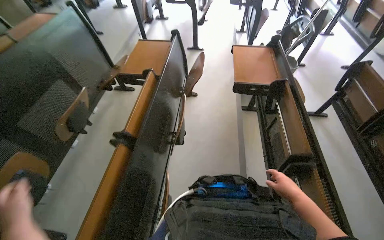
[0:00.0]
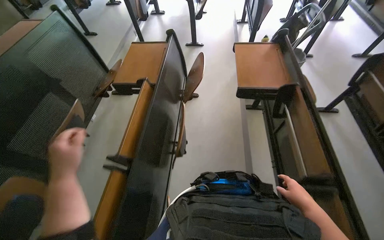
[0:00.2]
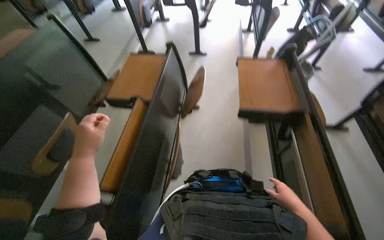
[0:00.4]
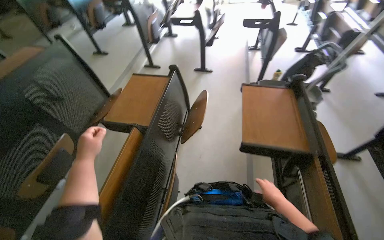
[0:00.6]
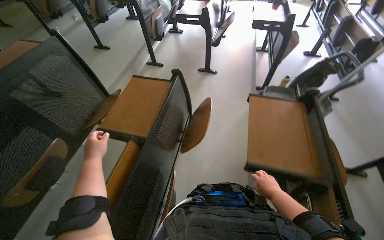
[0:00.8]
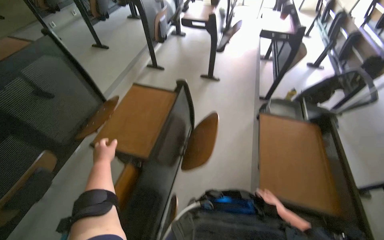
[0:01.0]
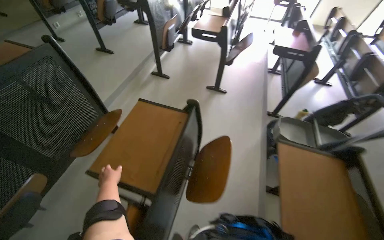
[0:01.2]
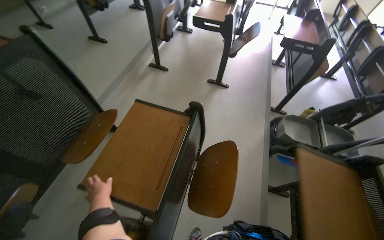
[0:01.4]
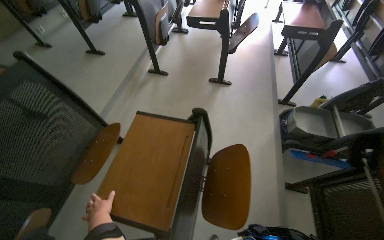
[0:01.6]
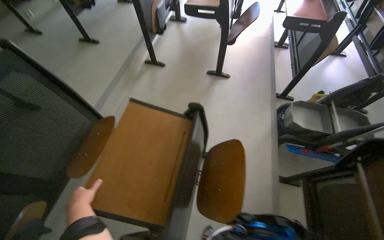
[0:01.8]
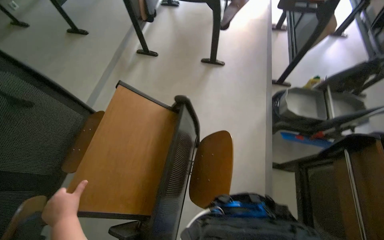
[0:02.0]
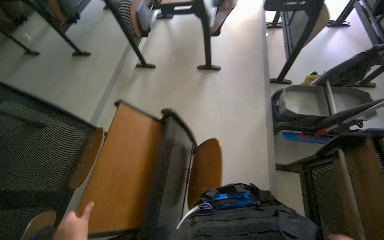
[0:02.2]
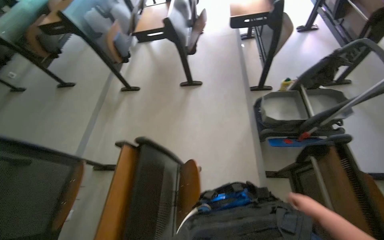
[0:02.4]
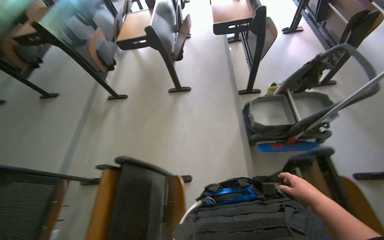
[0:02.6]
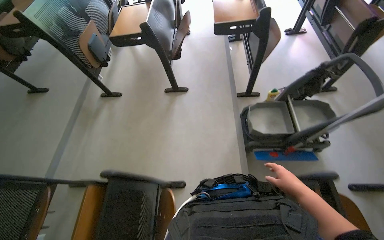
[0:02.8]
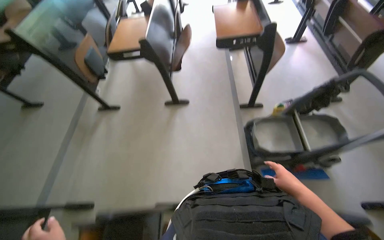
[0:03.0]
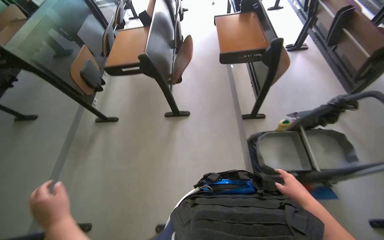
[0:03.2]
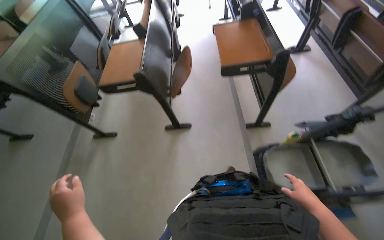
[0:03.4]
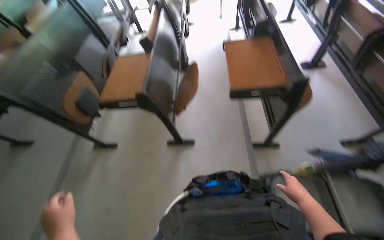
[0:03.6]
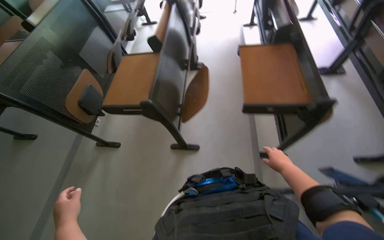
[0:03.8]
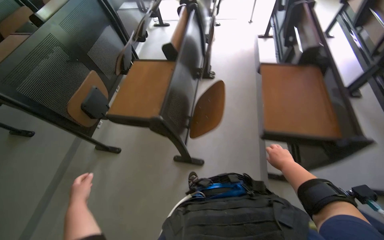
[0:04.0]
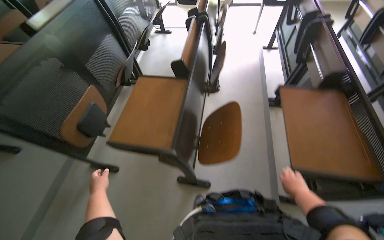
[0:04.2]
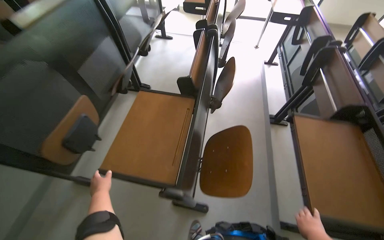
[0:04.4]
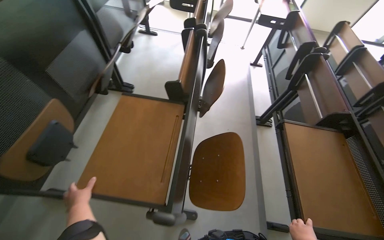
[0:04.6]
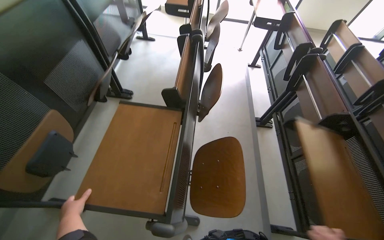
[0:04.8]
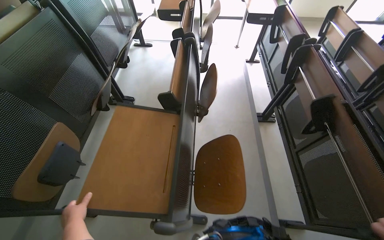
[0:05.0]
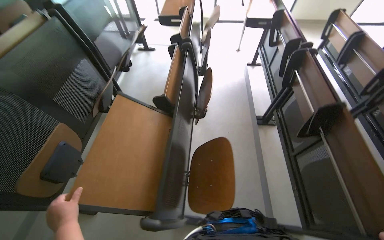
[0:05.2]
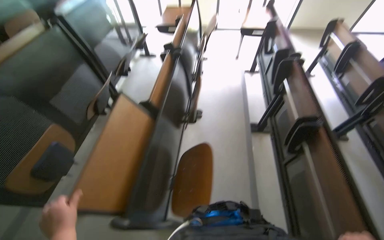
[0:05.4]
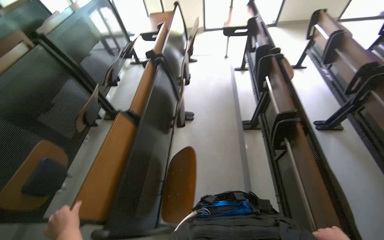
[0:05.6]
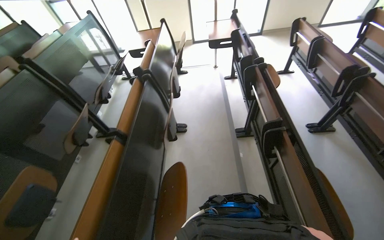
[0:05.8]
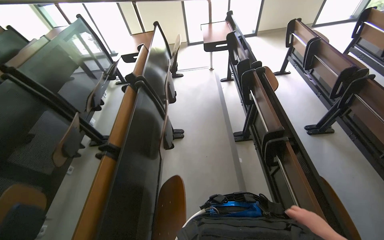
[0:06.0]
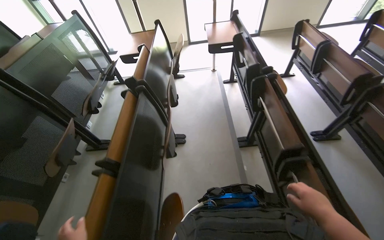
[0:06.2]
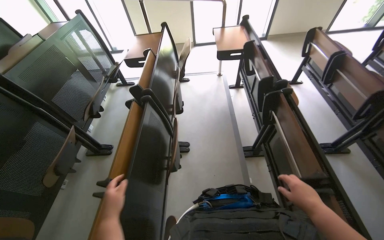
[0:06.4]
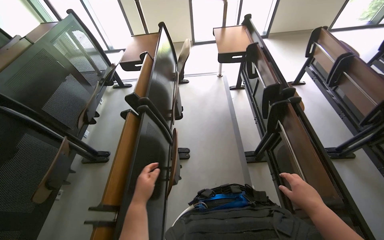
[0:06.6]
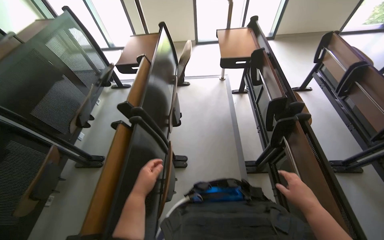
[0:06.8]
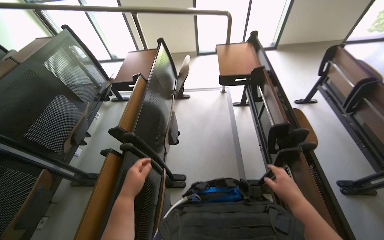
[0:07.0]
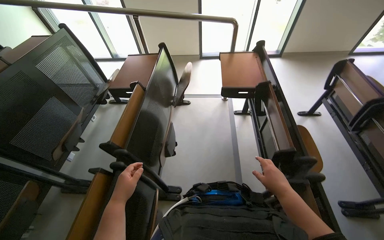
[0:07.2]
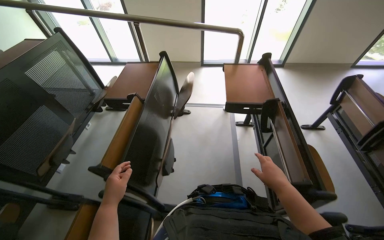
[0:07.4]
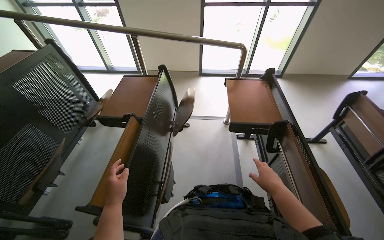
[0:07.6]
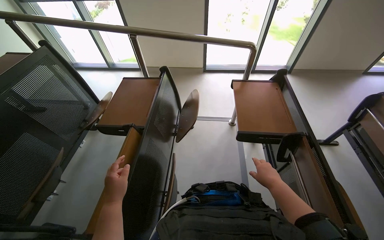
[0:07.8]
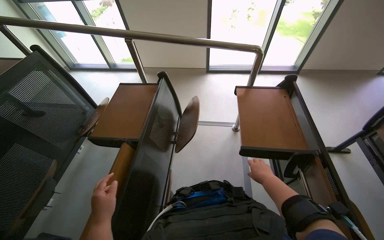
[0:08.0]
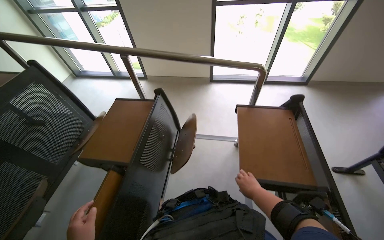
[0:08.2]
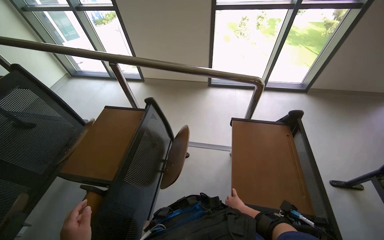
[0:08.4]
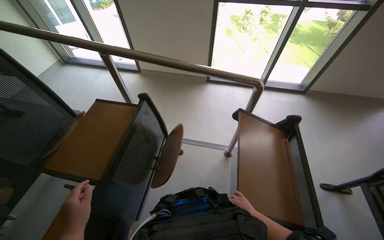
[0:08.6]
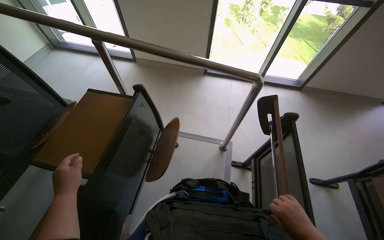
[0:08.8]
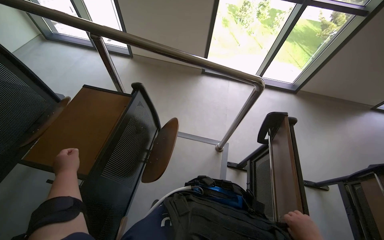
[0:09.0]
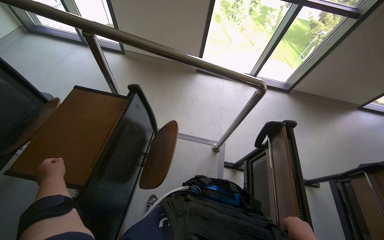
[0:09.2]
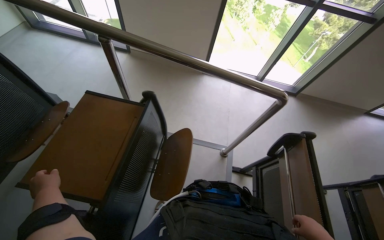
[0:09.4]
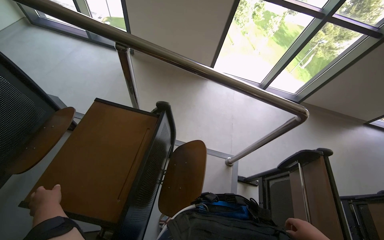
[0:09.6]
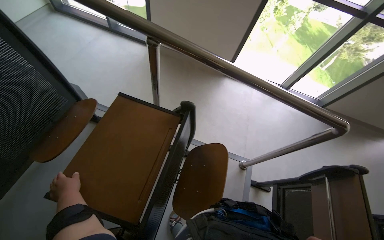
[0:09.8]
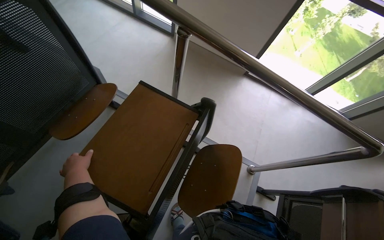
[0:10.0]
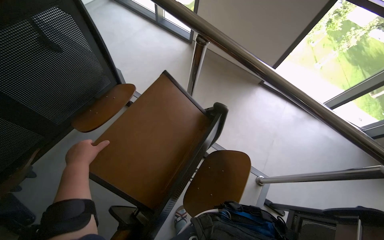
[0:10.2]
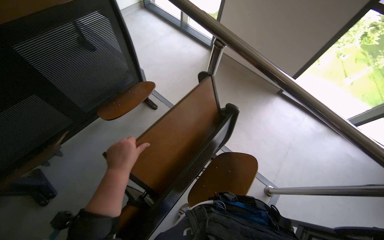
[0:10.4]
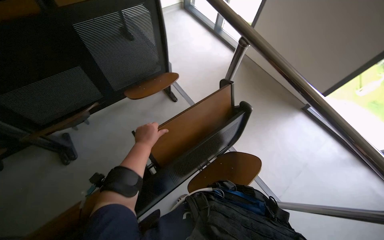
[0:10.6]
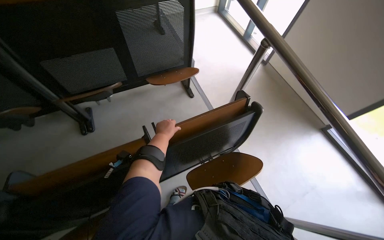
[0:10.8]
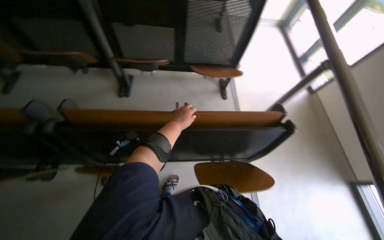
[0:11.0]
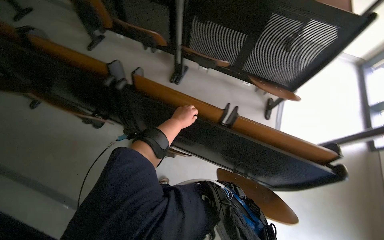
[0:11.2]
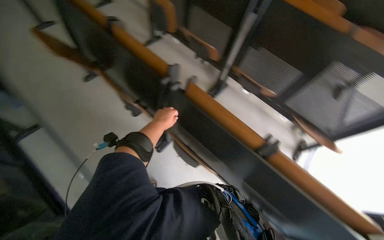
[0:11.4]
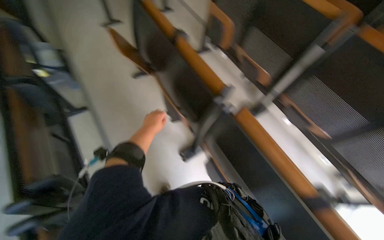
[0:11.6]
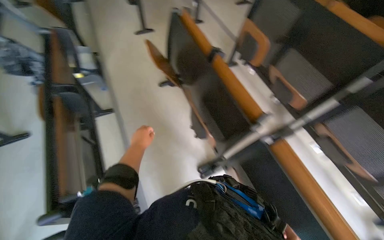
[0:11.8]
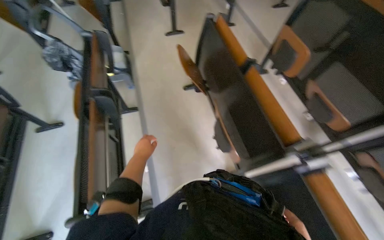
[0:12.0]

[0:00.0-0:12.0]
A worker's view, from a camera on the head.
Job: organizing items.
The whole recording: Organizing classroom desks. The worker adjusts and tidies the desks in the classroom, picking up a pen and placing it in the cart.
0:00.0 to 0:01.6: The camera is carried approximately 1 m.
0:01.6 to 0:03.0: The head travels some 60 cm.
0:03.0 to 0:04.4: The wearer moves some 1 m.
0:04.4 to 0:06.0: The camera travels approximately 50 cm.
0:06.0 to 0:07.6: The camera travels some 1 m.
0:07.6 to 0:09.0: The head travels some 60 cm.
0:09.0 to 0:10.4: The wearer looks about 30 degrees further to the left.
0:10.4 to 0:12.0: The camera travels some 70 cm. The wearer looks some 125 degrees further to the left.

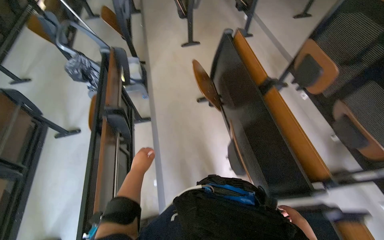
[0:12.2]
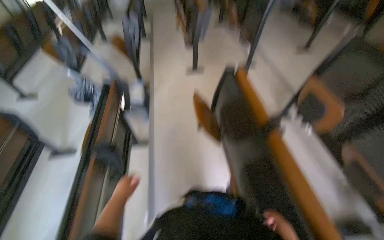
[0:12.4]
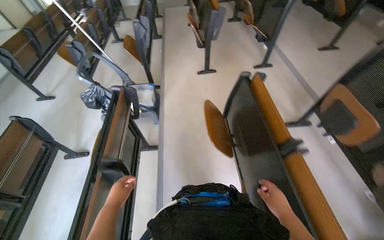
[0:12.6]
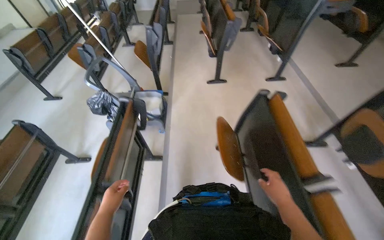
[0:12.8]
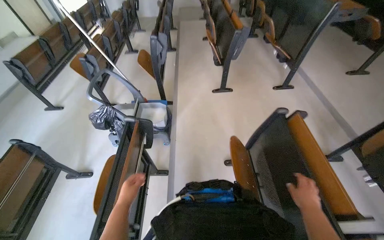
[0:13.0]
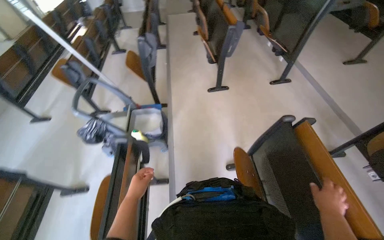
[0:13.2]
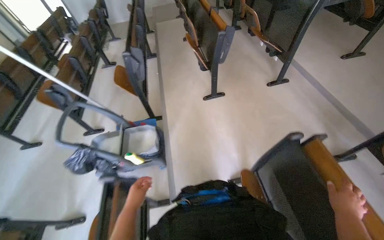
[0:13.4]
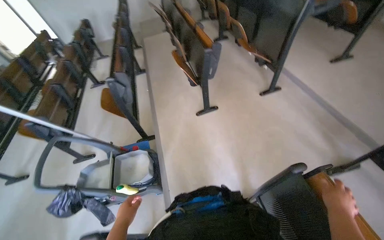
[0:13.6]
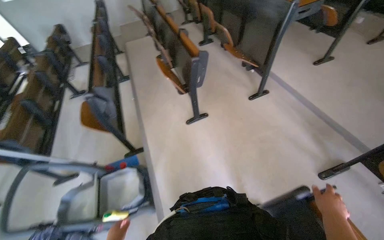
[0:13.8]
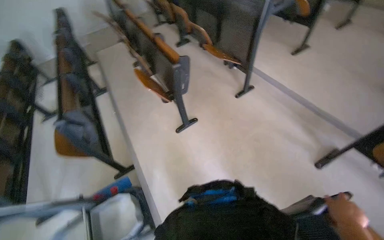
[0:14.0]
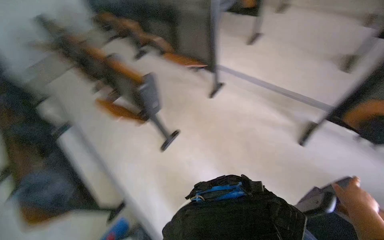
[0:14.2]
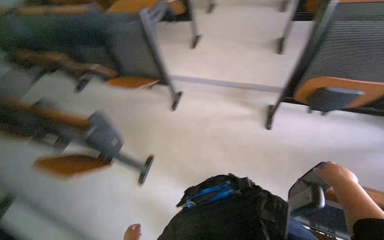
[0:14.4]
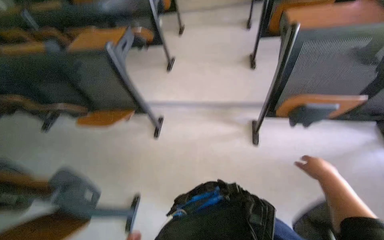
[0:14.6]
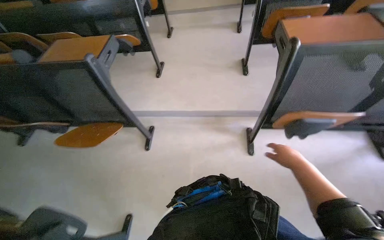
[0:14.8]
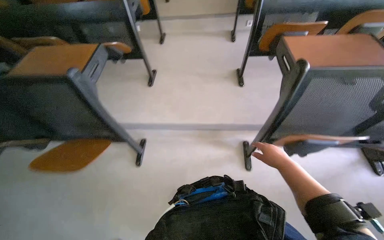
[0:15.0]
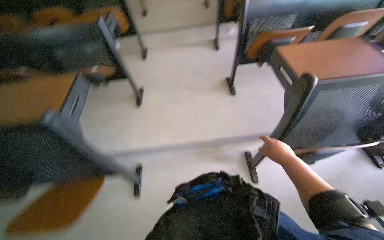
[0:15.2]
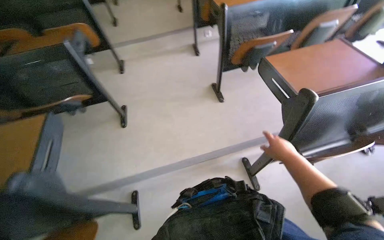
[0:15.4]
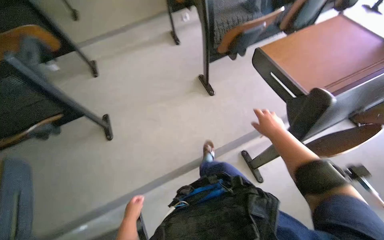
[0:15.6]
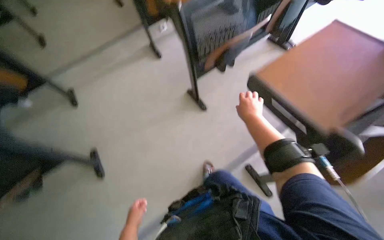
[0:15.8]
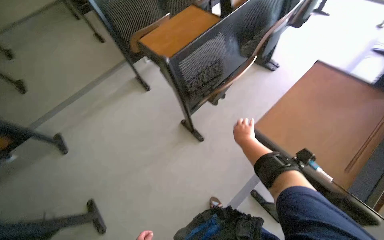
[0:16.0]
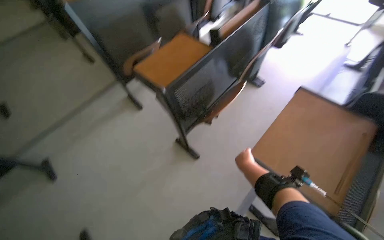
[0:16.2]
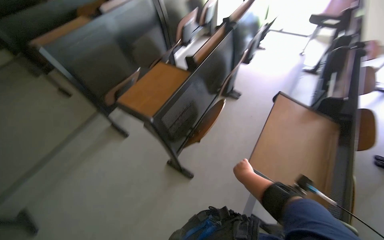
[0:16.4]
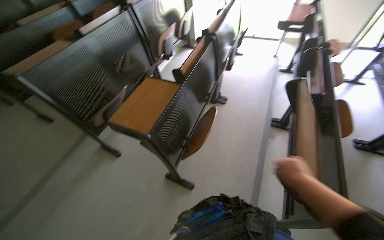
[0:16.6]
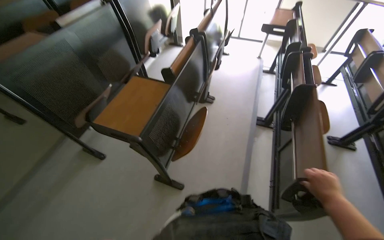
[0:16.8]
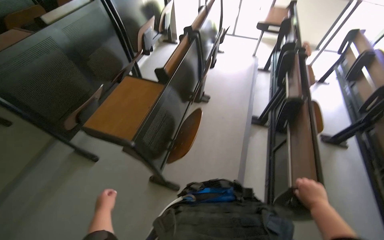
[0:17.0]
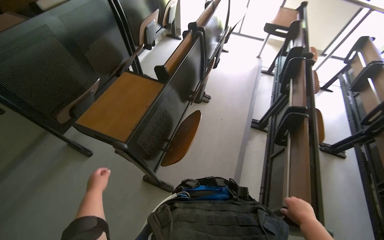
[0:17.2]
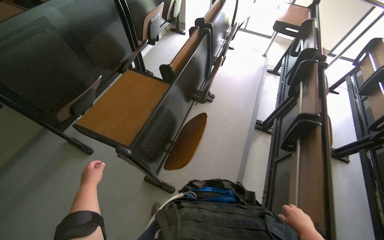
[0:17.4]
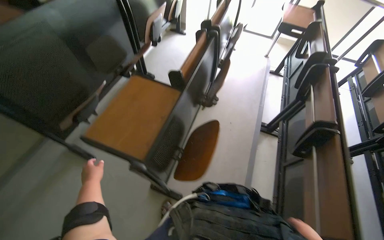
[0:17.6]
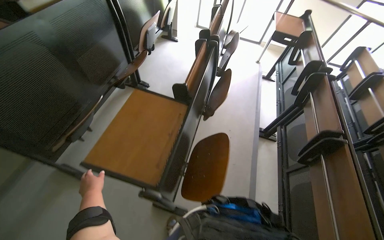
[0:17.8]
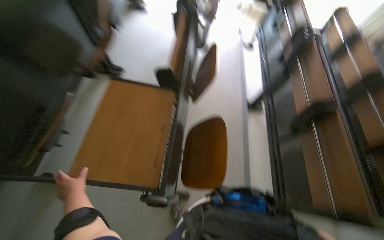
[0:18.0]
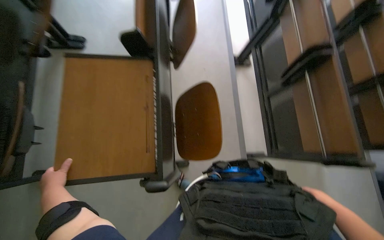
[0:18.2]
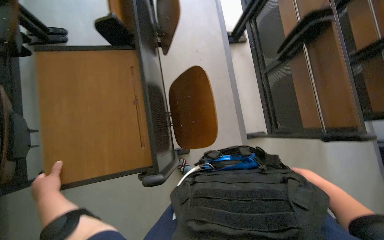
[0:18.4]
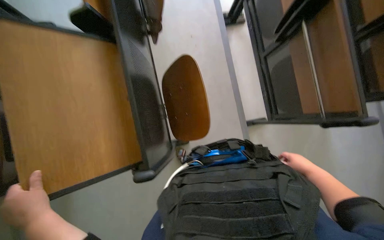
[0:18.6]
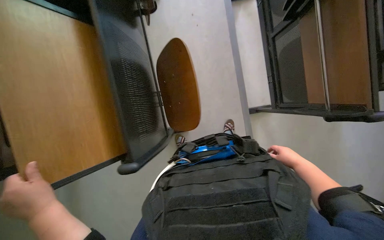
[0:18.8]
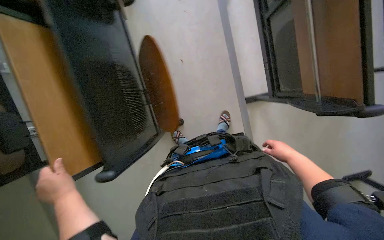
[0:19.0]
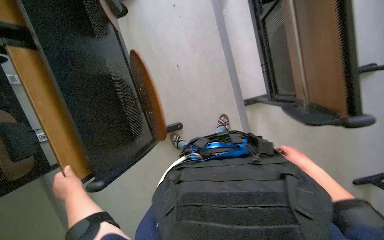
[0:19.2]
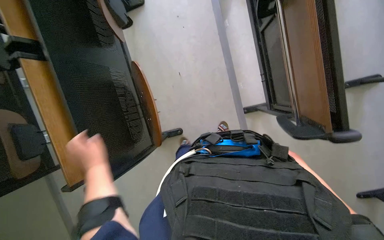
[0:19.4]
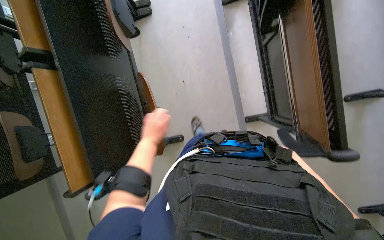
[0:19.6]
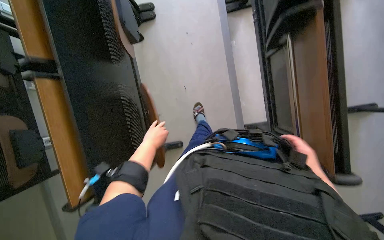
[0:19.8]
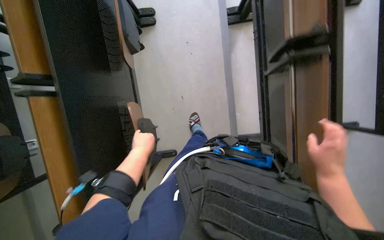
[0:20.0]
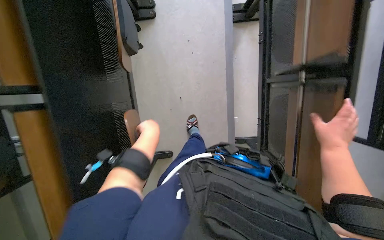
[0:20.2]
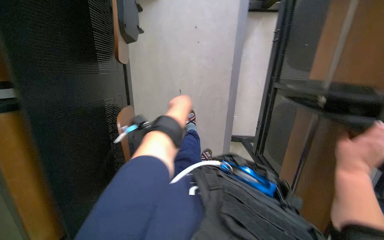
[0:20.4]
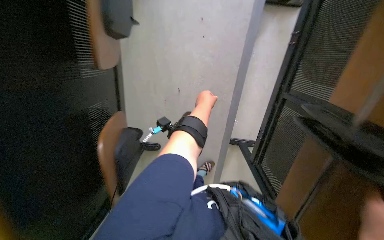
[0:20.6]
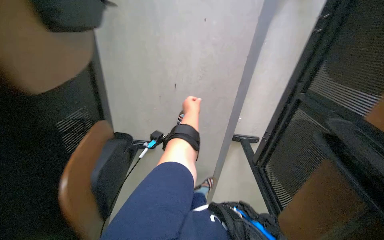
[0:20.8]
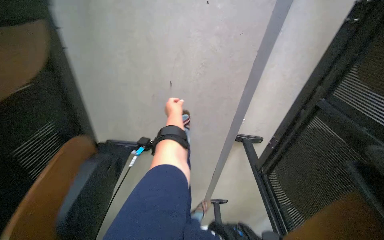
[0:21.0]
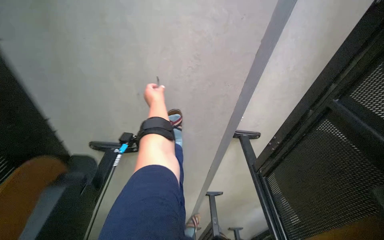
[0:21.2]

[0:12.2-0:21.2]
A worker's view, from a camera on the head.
Job: organizing items.
The whole recording: Organizing classroom desks. The worker adjusts and tidies the desks in the classroom, picking up a pen and placing it in the cart.
0:12.2 to 0:13.8: The camera travels about 1 m.
0:13.8 to 0:15.2: The camera is carried approximately 90 cm. The wearer looks approximately 75 degrees further to the right.
0:15.2 to 0:16.6: The wearer moves approximately 60 cm. The wearer looks about 50 degrees further to the right.
0:16.6 to 0:18.2: The camera is carried some 60 cm. The head turns to the right by about 30 degrees. The wearer looks approximately 30 degrees further downward.
0:18.2 to 0:19.8: The left hand heads to the right and up the picture, covering approximately 40 cm.
0:19.8 to 0:21.2: The camera travels roughly 60 cm. The camera pitches downward, by approximately 25 degrees.
